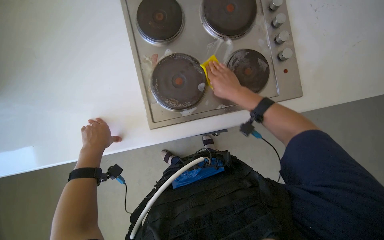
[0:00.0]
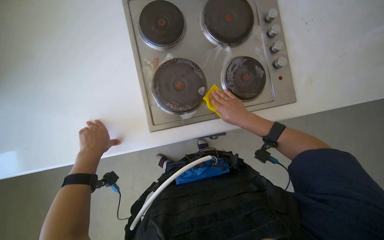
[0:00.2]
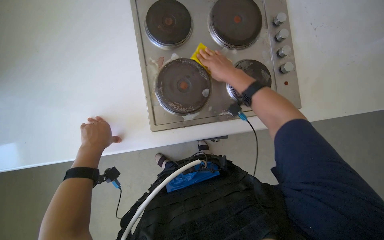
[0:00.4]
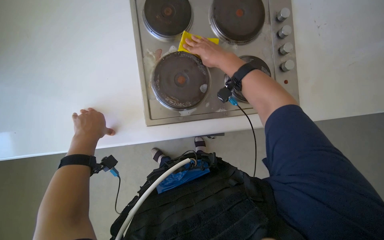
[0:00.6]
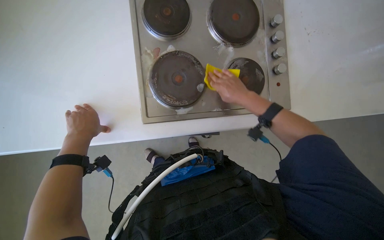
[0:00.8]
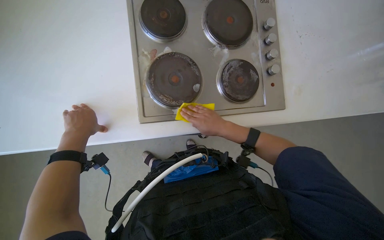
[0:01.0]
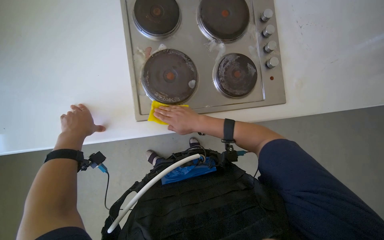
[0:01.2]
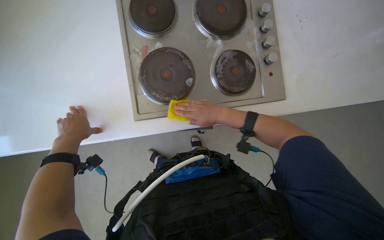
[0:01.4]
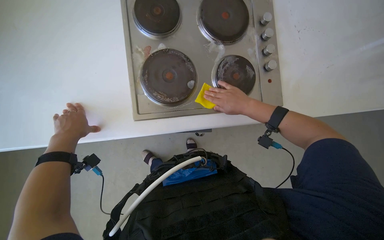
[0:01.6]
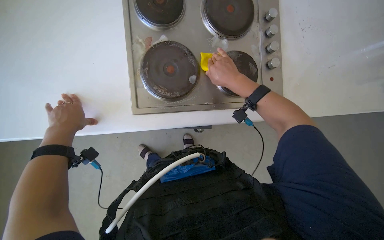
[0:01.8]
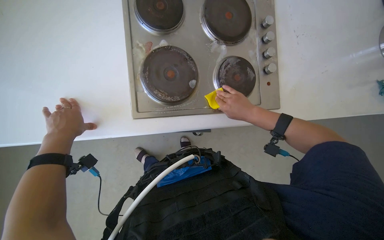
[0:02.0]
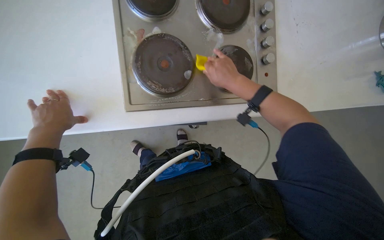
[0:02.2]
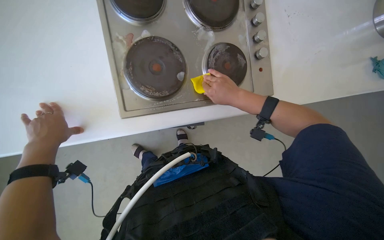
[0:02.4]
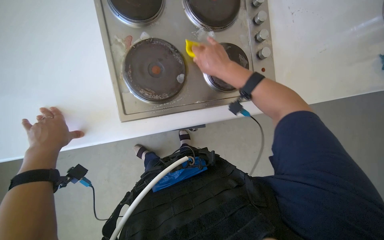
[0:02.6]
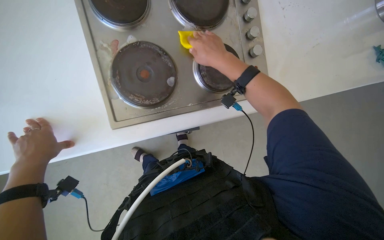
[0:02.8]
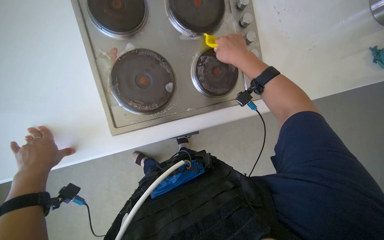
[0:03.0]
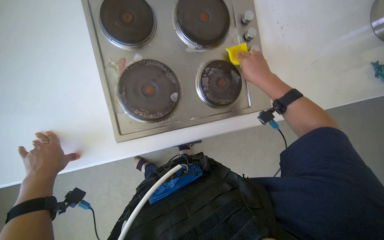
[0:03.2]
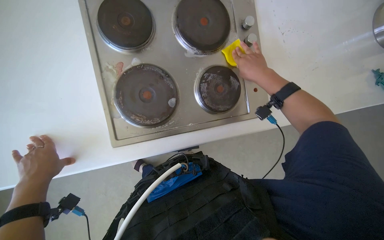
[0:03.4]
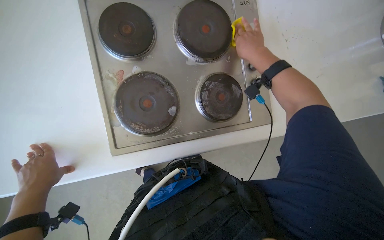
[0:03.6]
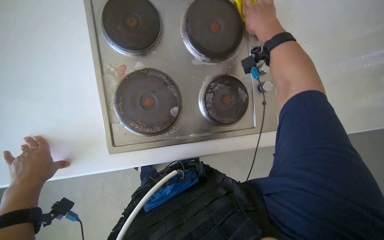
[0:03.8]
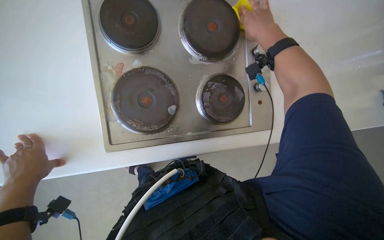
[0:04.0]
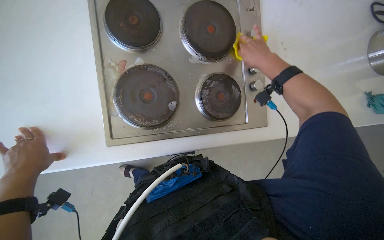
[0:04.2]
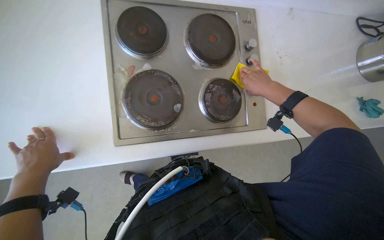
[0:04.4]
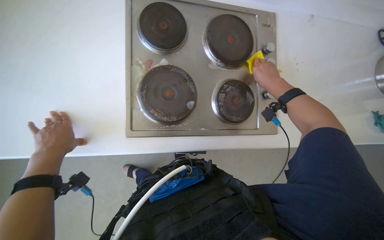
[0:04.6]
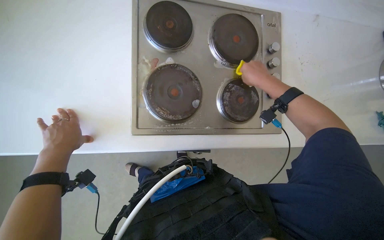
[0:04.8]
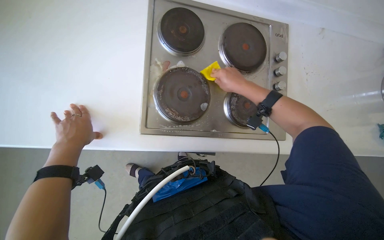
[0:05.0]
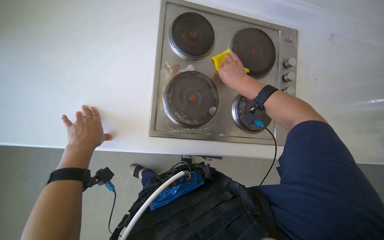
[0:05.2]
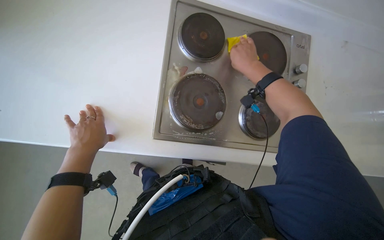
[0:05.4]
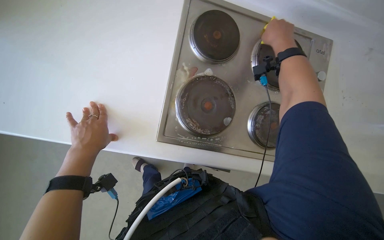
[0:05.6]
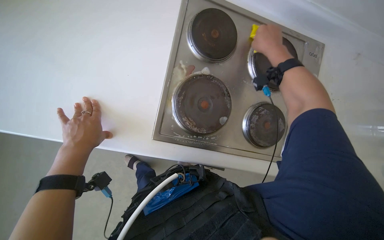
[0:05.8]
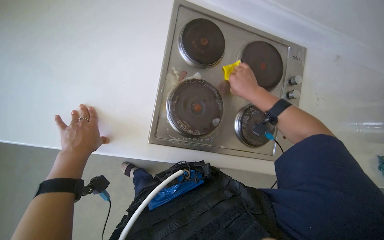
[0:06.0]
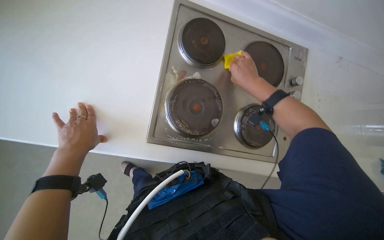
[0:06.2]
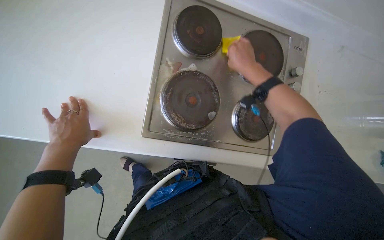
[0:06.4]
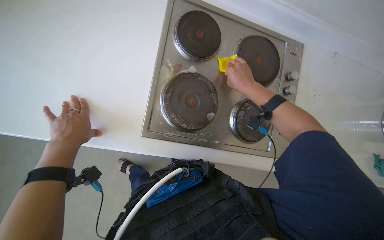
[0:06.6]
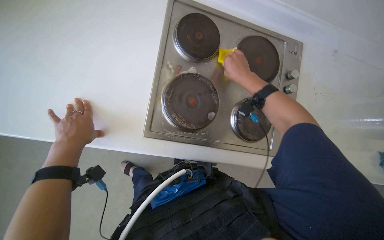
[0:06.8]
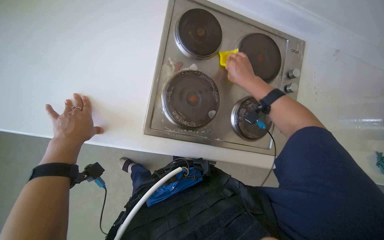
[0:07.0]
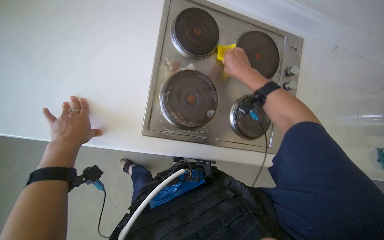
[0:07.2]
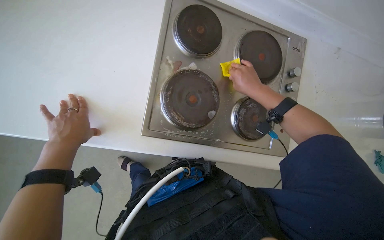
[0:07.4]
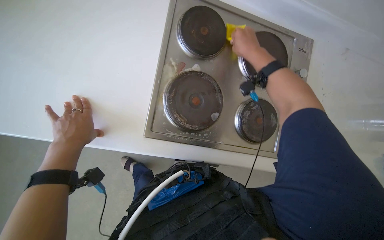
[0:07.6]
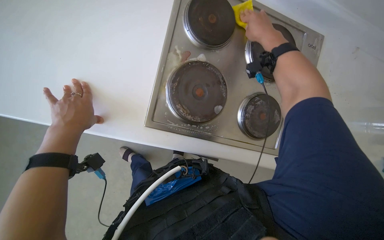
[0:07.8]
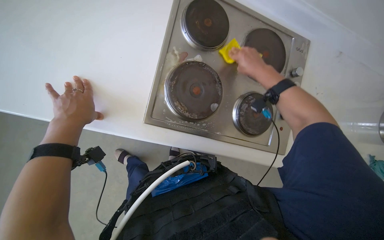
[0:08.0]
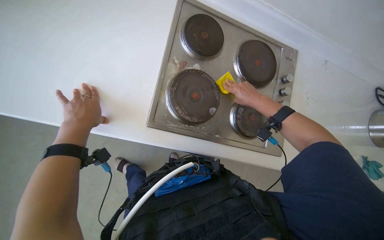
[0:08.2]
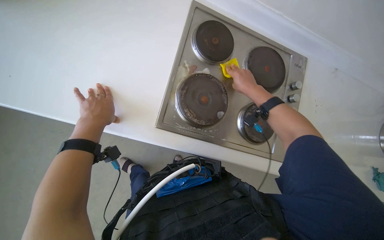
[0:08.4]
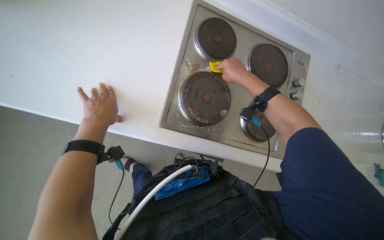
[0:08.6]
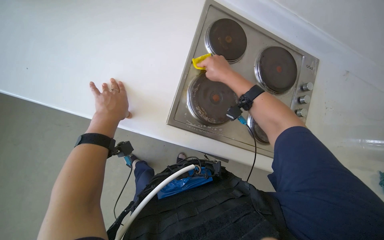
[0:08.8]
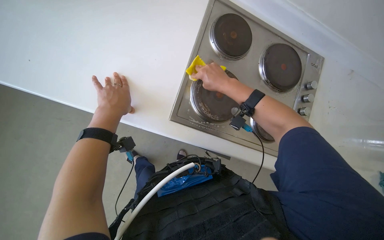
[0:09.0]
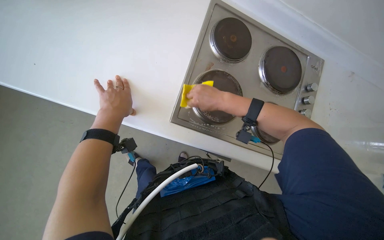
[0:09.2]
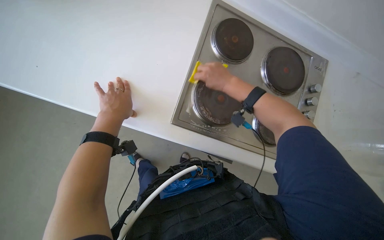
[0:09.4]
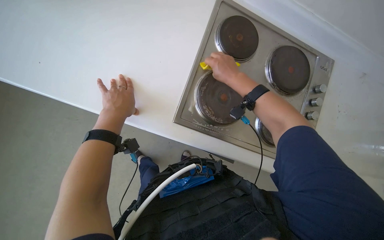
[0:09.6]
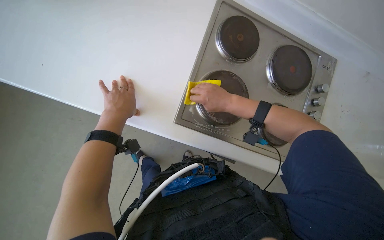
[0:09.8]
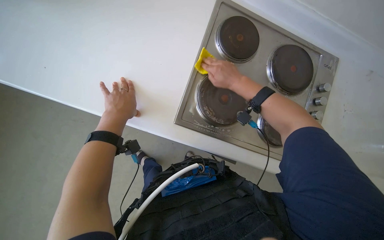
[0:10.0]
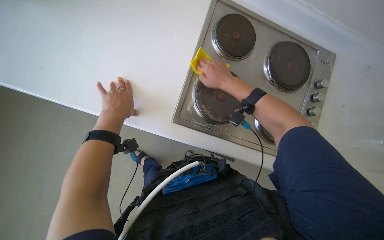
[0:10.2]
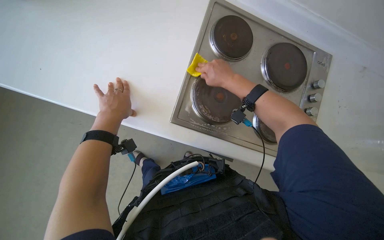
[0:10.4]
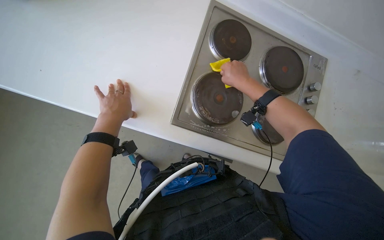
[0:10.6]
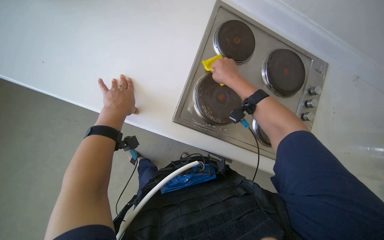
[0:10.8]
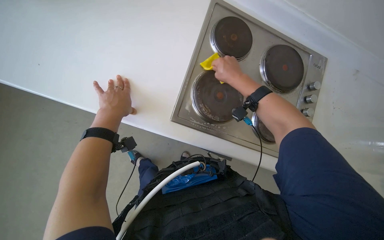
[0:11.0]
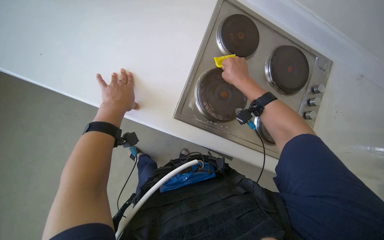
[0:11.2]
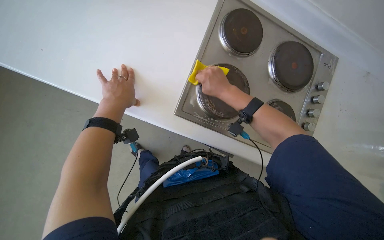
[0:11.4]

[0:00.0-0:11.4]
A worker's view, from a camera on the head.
Job: cleaning kitchen.
The whole recording: Wiping kitchen counter and stove. The worker uses a cloth to wipe down the kitchen counter and stove surfaces.
0:00.0 to 0:01.4: The right hand swings up and down the picture, about 20 cm each way, with 2 reversals.
0:01.4 to 0:02.8: The right hand swings up and down the picture, roughly 15 cm each way, with 2 reversals.
0:02.8 to 0:04.2: The right hand is displaced to the right by roughly 10 cm.
0:04.2 to 0:05.6: The right hand is displaced up the picture by about 15 cm.
0:05.6 to 0:07.2: The right hand heads down the picture, covering about 15 cm.
0:07.2 to 0:08.6: The right hand goes up and down the picture, approximately 15 cm each way, reversing 2 times.
0:08.6 to 0:10.0: The right hand moves up and down the picture over approximately 10 cm, changing direction 2 times.
0:10.0 to 0:11.4: The hands work in one place, with small movements.

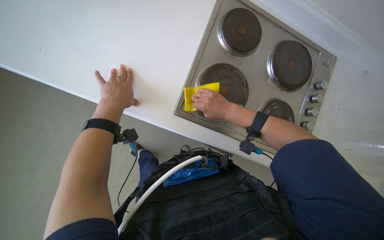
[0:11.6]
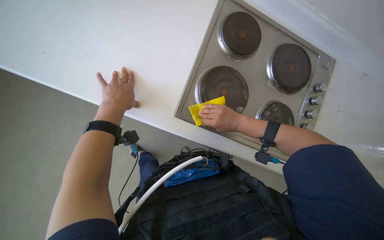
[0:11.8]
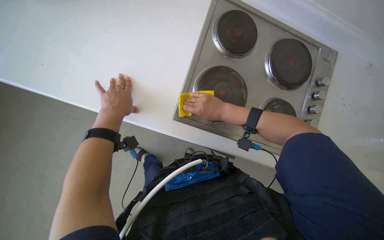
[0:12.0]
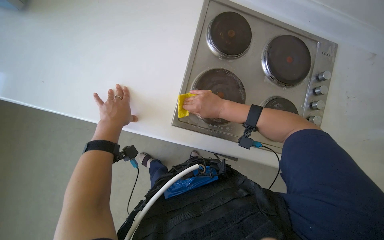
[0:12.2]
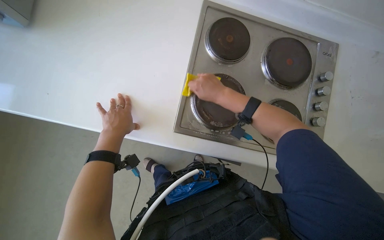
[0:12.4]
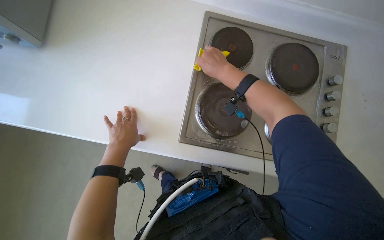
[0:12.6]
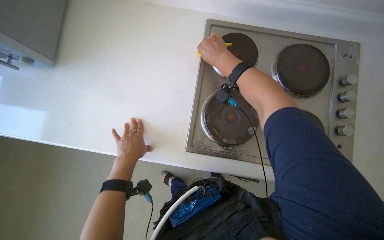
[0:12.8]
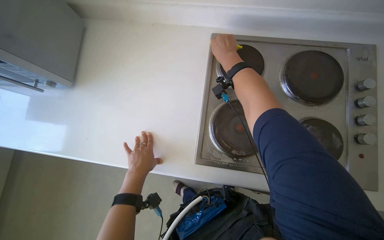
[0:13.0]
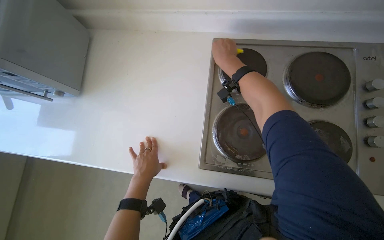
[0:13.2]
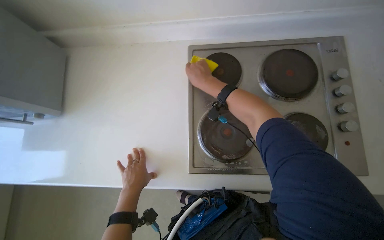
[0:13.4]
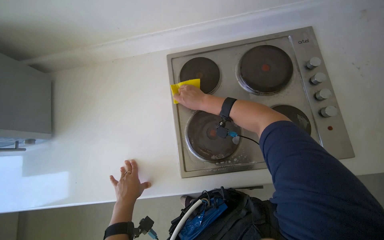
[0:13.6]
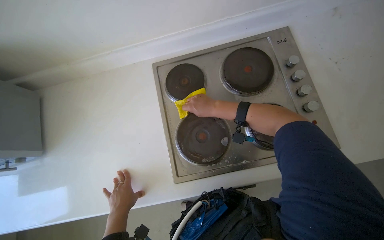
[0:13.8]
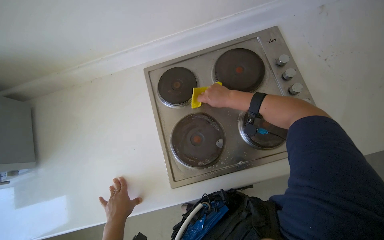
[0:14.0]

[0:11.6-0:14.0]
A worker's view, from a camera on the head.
Job: cleaning kitchen.
The whole recording: Wiping kitchen counter and stove. The worker uses a cloth to wipe down the kitchen counter and stove surfaces.
0:11.6 to 0:12.8: The right hand is displaced up the picture by about 25 cm.
0:12.8 to 0:14.0: The scene rotates counterclockwise by some 25 degrees.

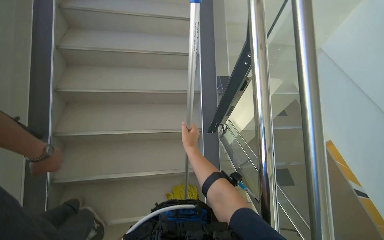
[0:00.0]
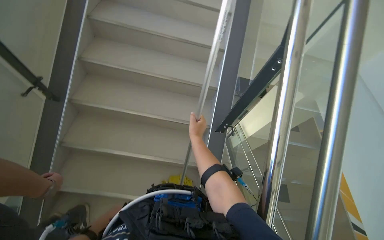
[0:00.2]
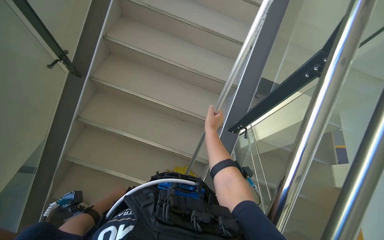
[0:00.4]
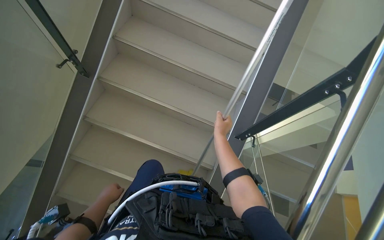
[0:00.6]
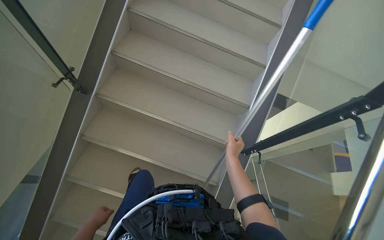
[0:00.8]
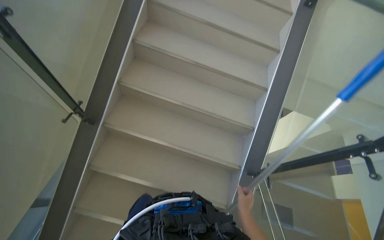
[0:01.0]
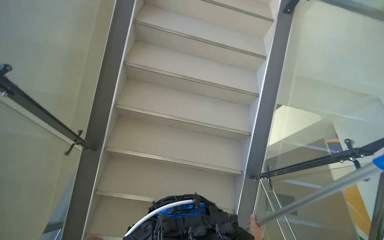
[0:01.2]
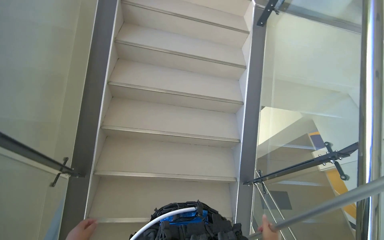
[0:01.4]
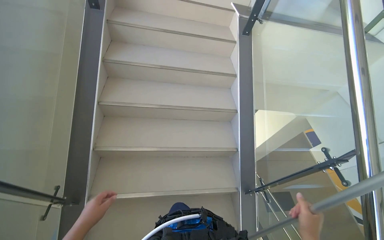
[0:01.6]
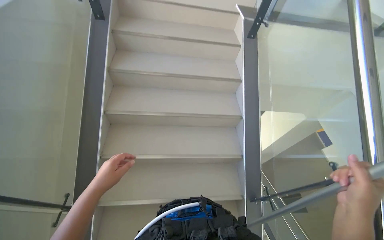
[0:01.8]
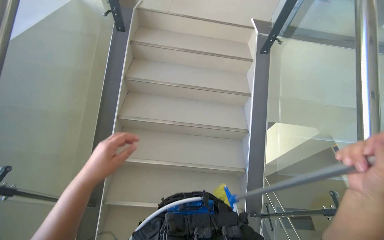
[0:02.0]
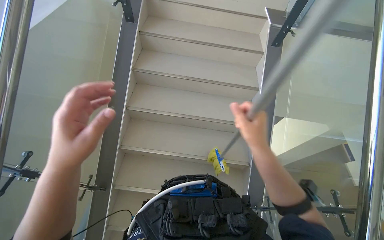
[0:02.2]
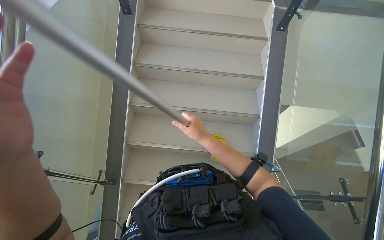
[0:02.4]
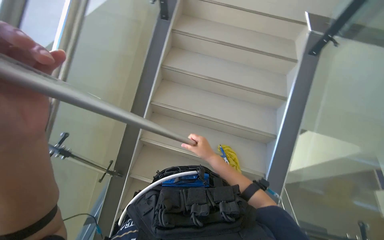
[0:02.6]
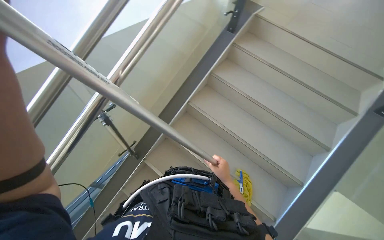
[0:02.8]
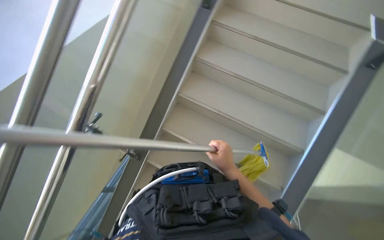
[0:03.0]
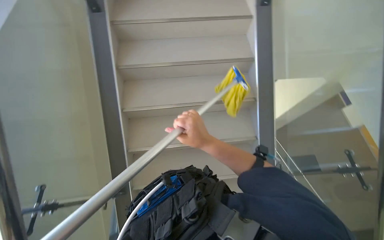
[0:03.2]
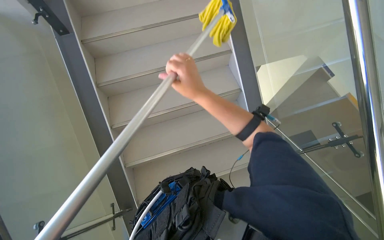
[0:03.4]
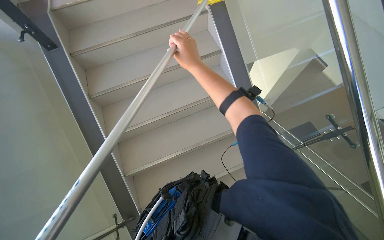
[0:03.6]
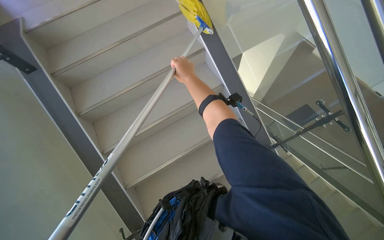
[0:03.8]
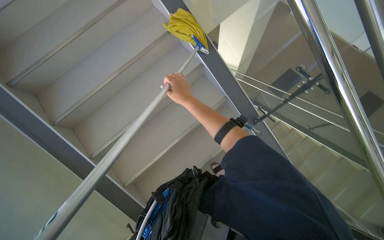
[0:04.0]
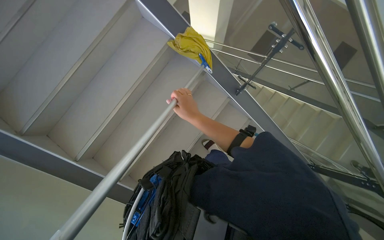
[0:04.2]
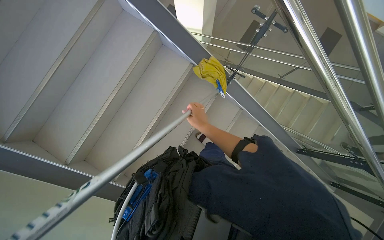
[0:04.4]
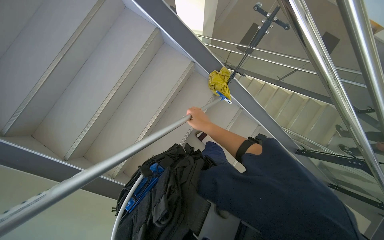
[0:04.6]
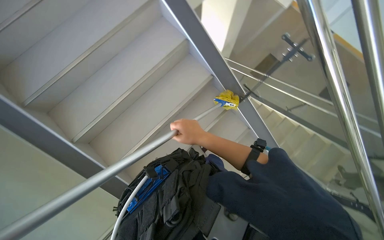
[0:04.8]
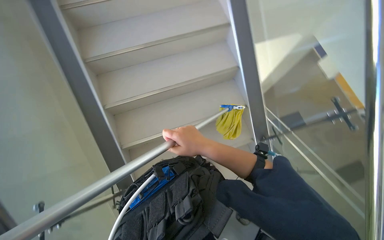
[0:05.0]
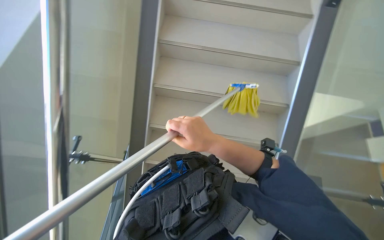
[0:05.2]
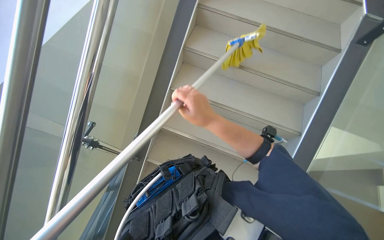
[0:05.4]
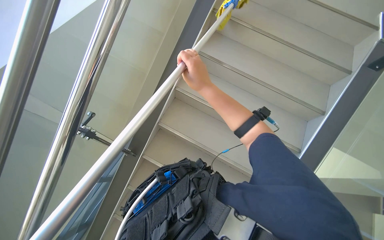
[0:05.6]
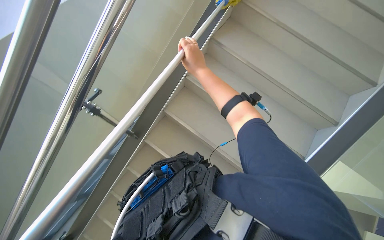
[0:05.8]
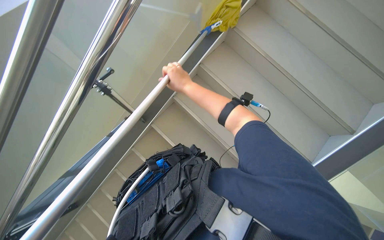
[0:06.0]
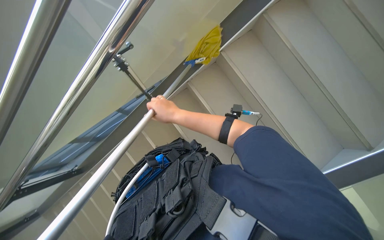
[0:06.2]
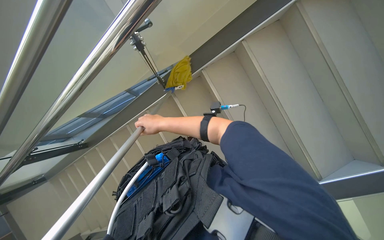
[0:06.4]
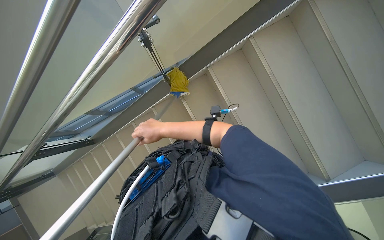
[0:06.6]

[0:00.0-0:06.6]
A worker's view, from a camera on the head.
Job: mopping floor.
The whole recording: Mopping stairs. The worker mops the stairs with a long-handled mop.
0:00.0 to 0:01.6: The head travels some 50 cm.
0:01.6 to 0:03.2: The camera is aimed some 20 degrees further to the left.
0:03.2 to 0:05.0: The head turns to the right by approximately 20 degrees.
0:05.0 to 0:06.6: The head turns to the left by roughly 40 degrees. The camera pitches downward, by about 20 degrees.
